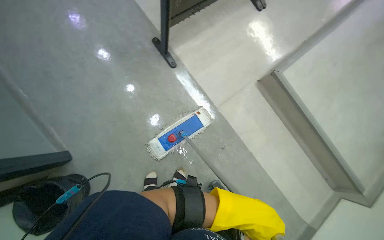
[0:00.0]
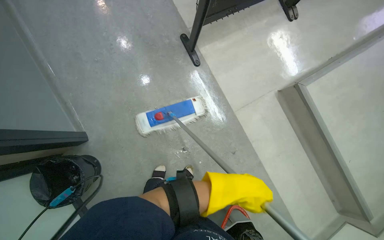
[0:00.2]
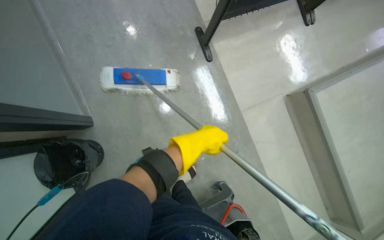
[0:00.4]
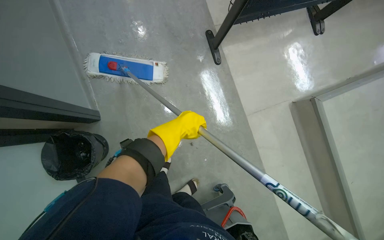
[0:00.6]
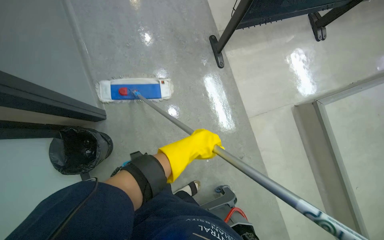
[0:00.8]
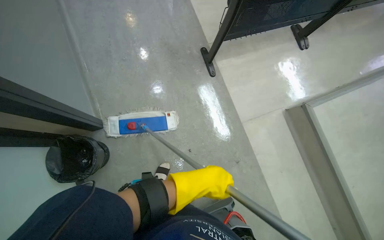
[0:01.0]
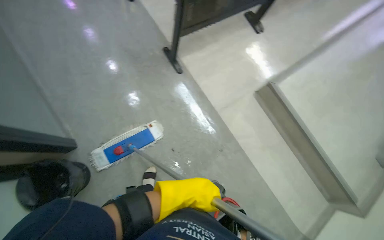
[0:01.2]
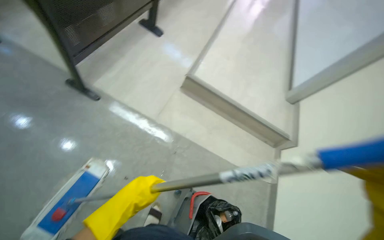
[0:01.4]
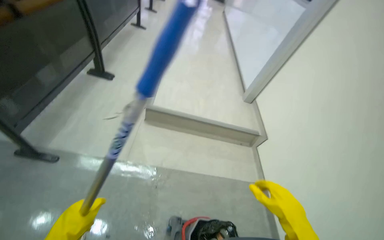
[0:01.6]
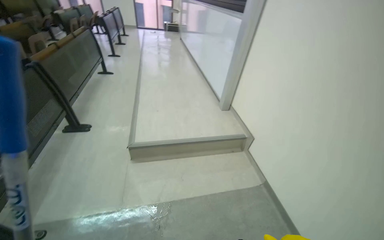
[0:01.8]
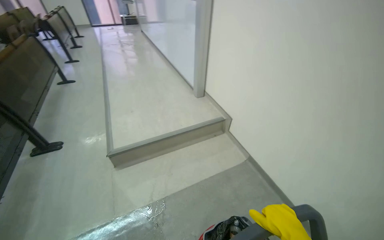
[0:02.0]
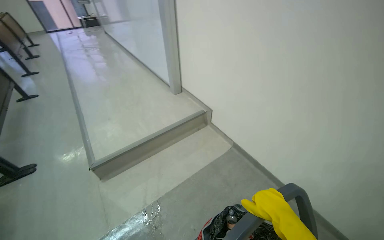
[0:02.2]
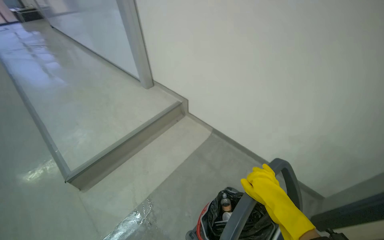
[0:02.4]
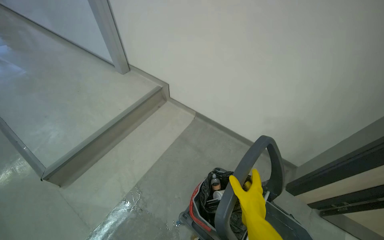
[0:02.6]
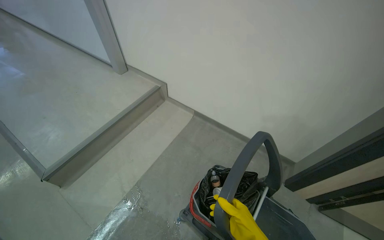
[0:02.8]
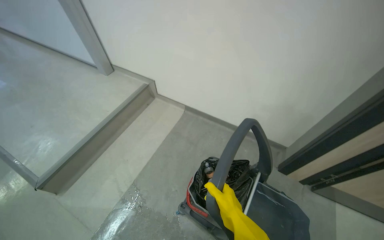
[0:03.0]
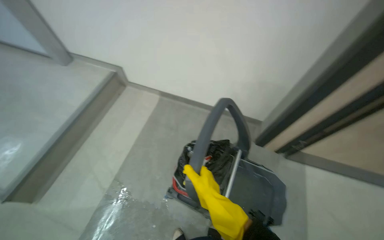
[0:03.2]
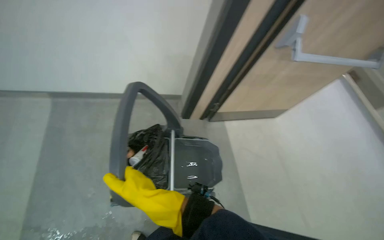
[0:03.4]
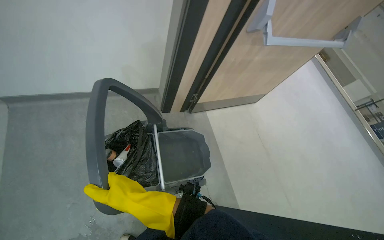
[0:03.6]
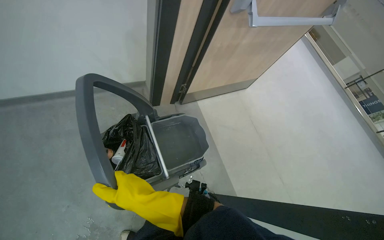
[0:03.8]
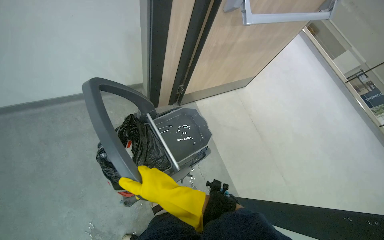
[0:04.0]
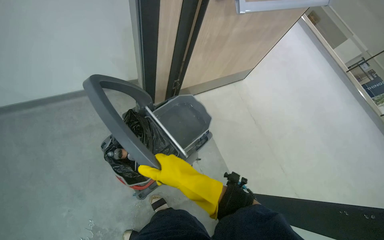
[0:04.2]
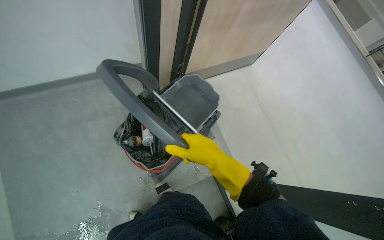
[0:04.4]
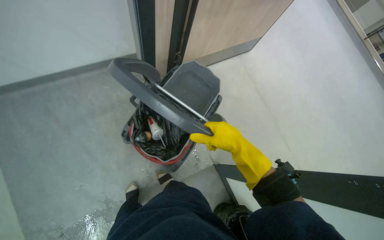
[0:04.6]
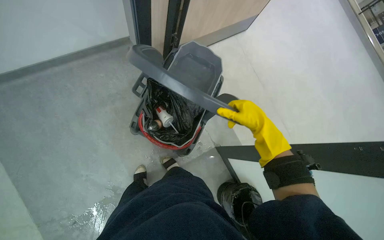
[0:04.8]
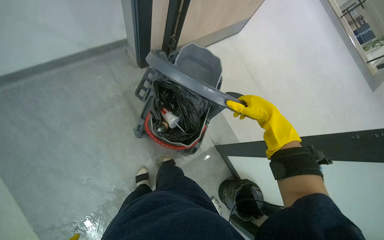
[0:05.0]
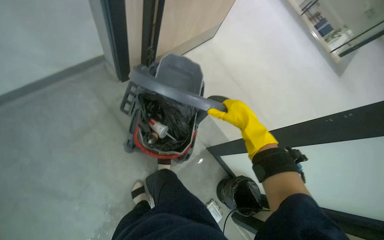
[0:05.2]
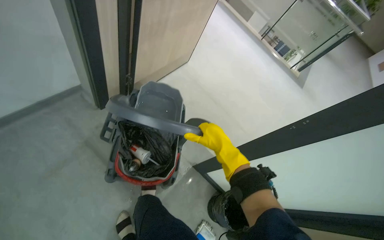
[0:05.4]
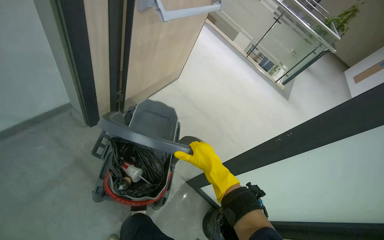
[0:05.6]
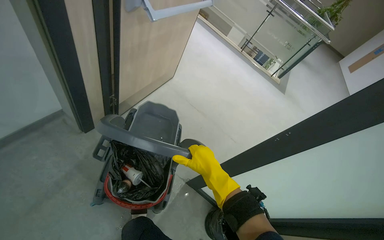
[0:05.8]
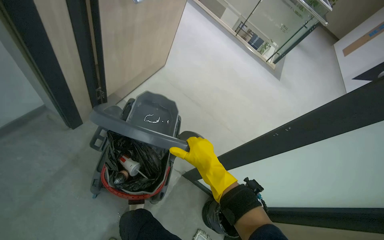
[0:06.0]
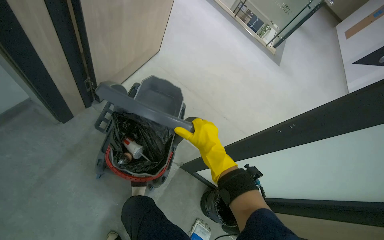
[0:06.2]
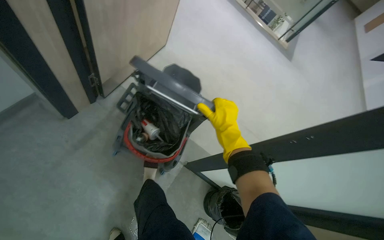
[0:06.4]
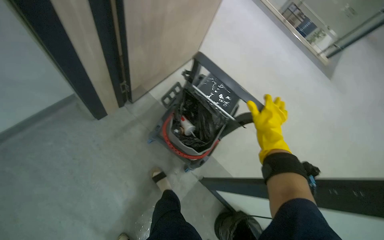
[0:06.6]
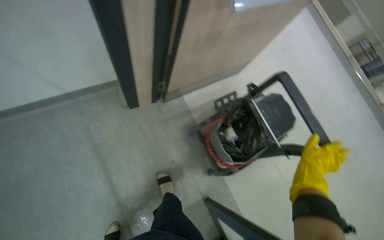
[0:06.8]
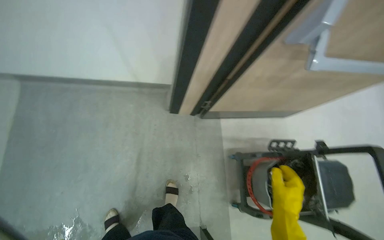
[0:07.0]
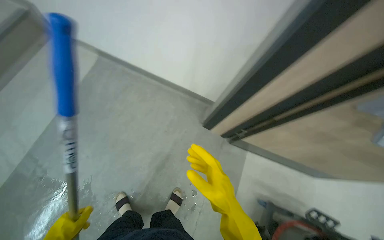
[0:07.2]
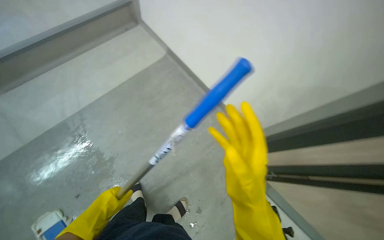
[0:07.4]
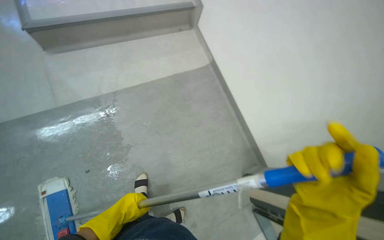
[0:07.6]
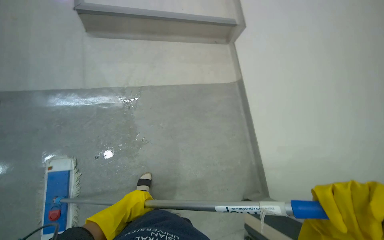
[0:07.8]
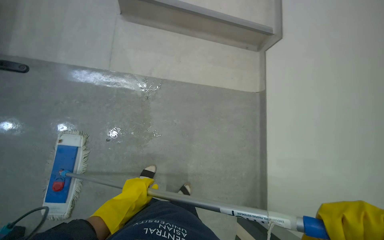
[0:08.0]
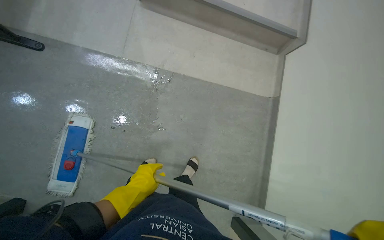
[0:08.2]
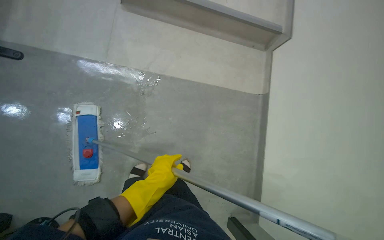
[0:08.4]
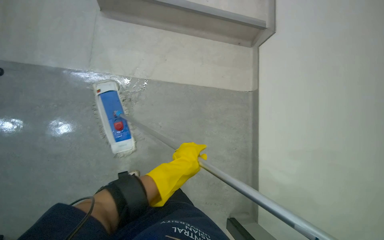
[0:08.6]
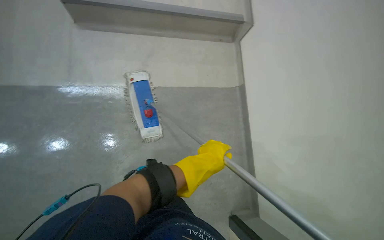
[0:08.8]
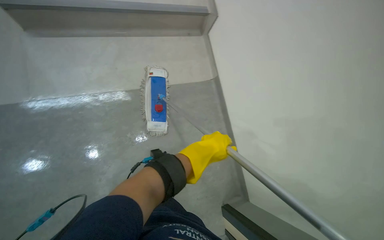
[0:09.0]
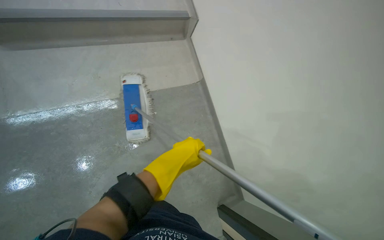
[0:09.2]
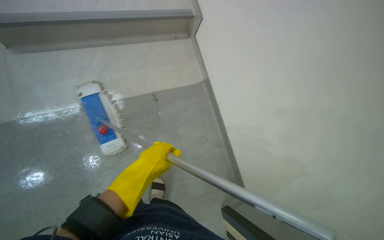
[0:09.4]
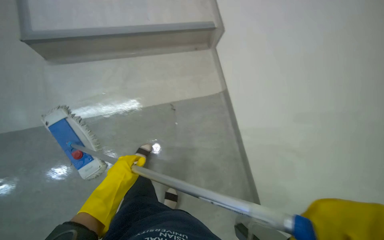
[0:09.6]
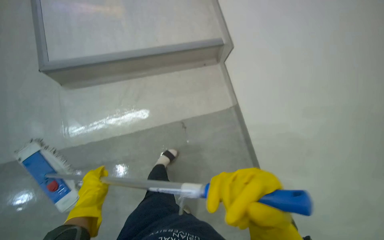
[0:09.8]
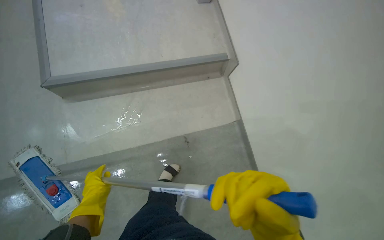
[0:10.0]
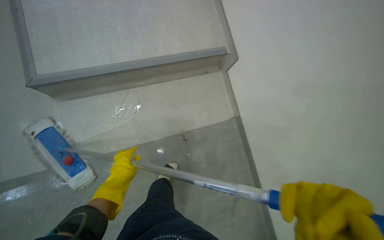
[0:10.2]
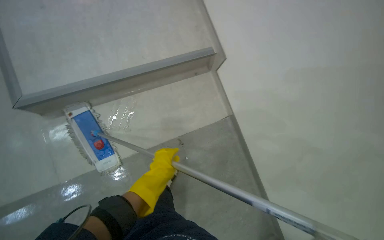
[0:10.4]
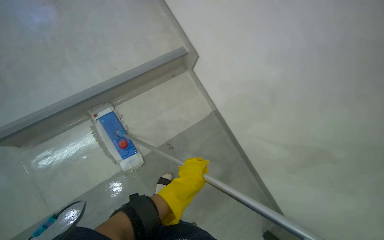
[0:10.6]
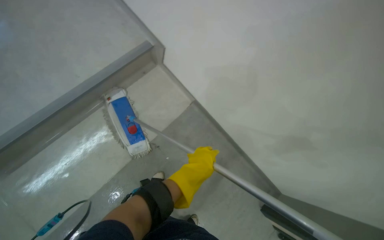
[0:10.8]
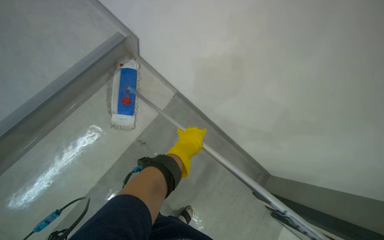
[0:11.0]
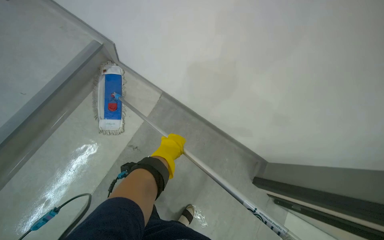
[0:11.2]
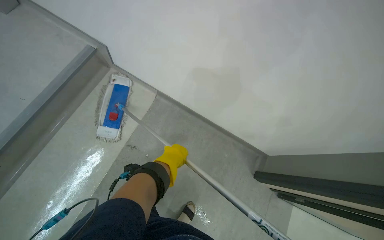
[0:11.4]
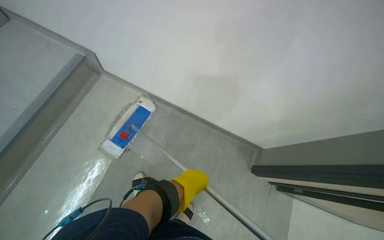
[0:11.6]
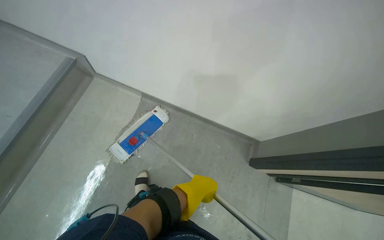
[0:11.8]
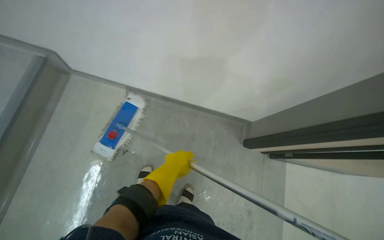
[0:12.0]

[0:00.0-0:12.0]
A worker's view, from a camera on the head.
Job: mopping floor.
The whole recording: Mopping building floor. The worker prepares the mop and mops the floor in the building hallway.
0:00.0 to 0:01.6: The head turns to the right by approximately 50 degrees. The view tilts some 20 degrees upward.
0:01.6 to 0:03.0: The head turns to the right by approximately 65 degrees.
0:03.0 to 0:04.4: The head turns to the right by some 55 degrees. The view tilts some 25 degrees downward.
0:04.4 to 0:06.0: The head rotates approximately 35 degrees to the right.
0:06.0 to 0:07.6: The camera travels some 80 cm. The wearer's head swings some 90 degrees to the left.
0:09.0 to 0:10.4: The wearer moves some 40 cm.

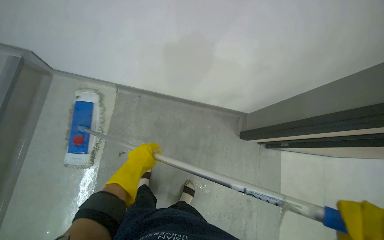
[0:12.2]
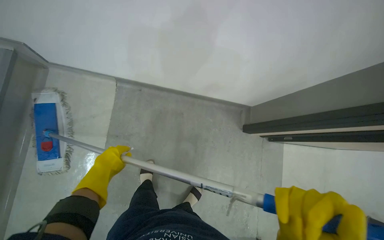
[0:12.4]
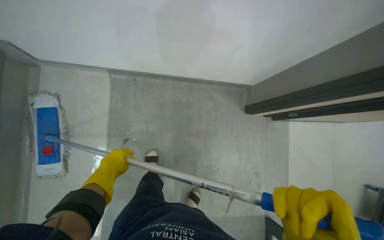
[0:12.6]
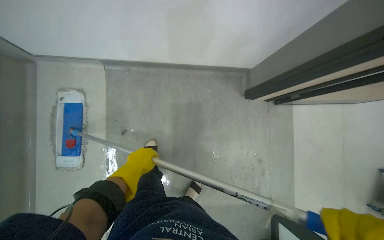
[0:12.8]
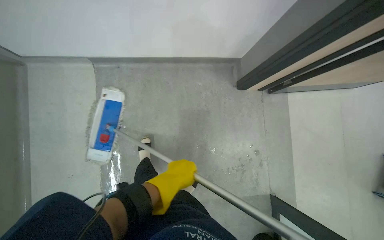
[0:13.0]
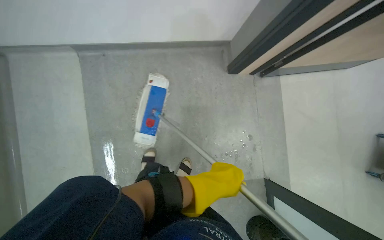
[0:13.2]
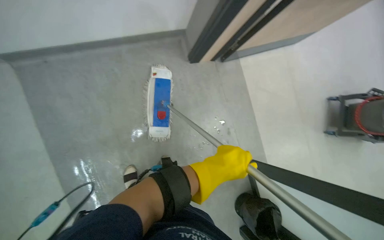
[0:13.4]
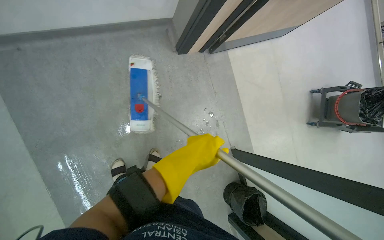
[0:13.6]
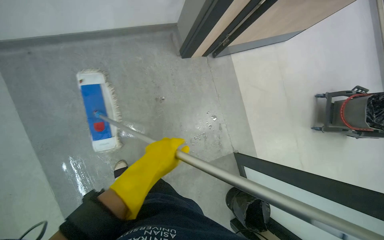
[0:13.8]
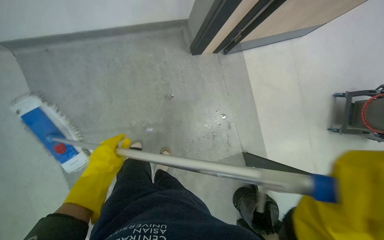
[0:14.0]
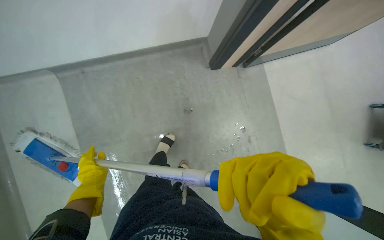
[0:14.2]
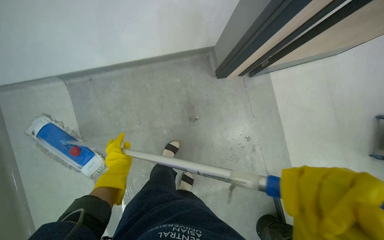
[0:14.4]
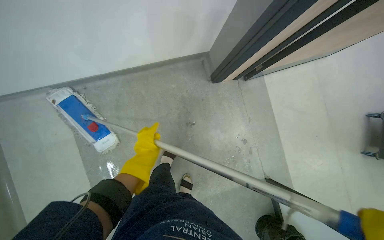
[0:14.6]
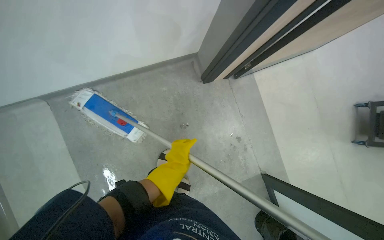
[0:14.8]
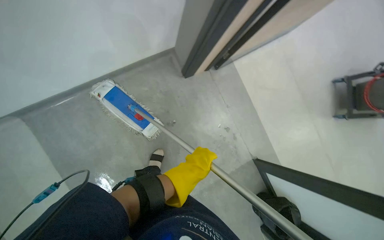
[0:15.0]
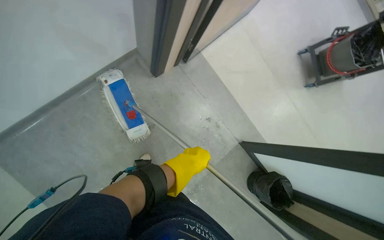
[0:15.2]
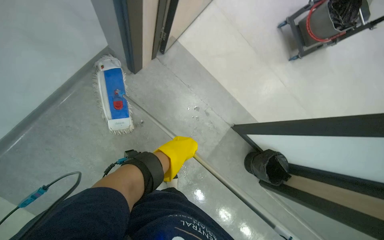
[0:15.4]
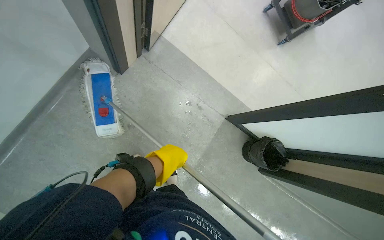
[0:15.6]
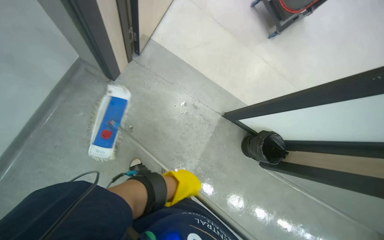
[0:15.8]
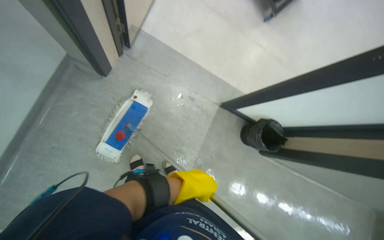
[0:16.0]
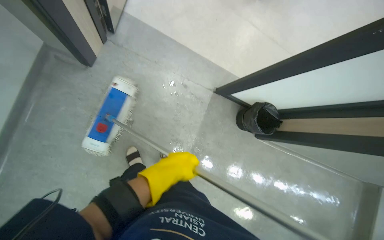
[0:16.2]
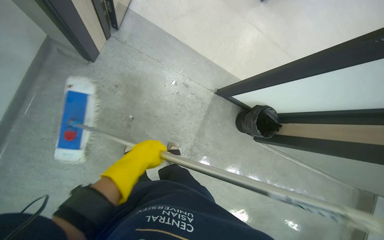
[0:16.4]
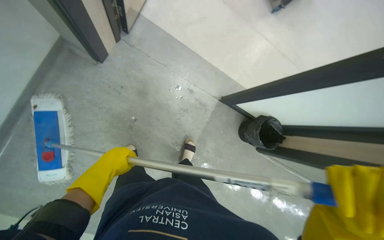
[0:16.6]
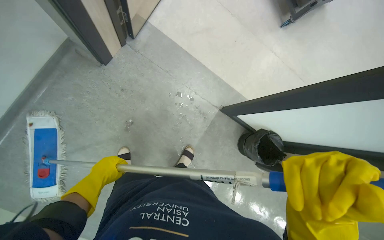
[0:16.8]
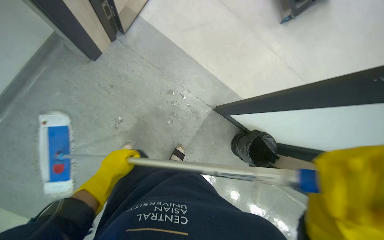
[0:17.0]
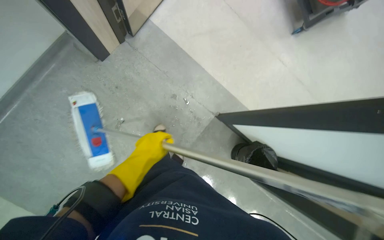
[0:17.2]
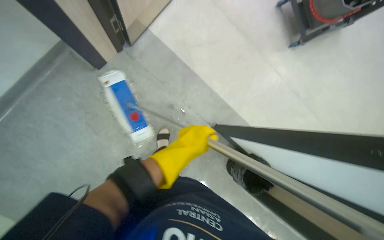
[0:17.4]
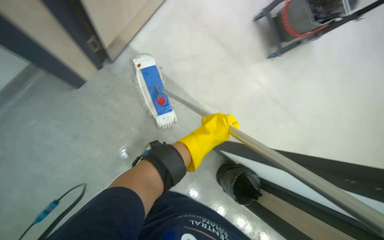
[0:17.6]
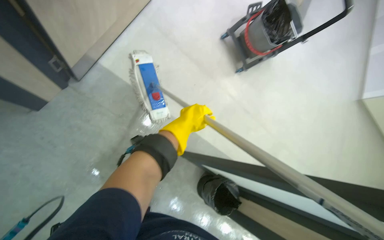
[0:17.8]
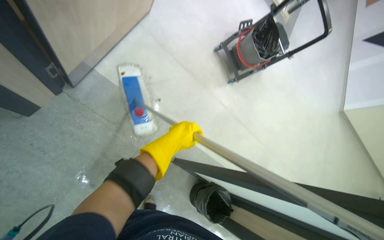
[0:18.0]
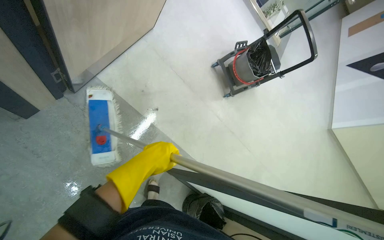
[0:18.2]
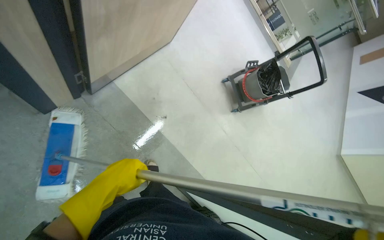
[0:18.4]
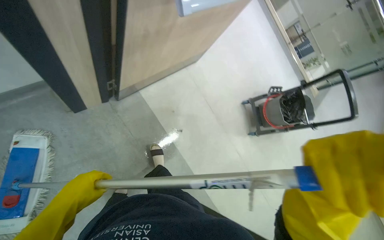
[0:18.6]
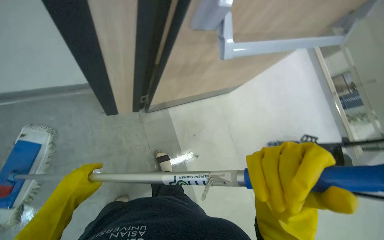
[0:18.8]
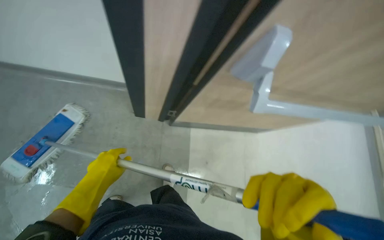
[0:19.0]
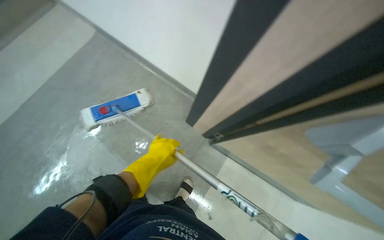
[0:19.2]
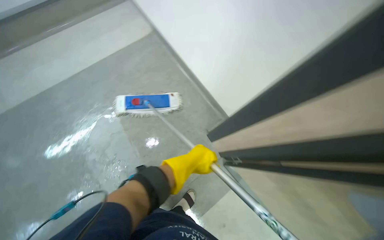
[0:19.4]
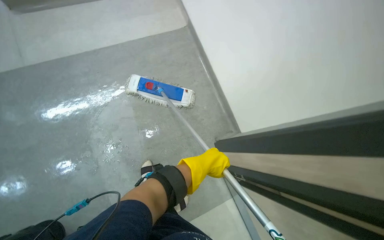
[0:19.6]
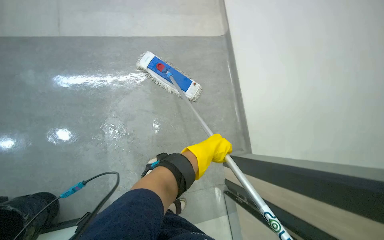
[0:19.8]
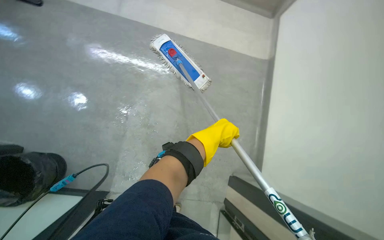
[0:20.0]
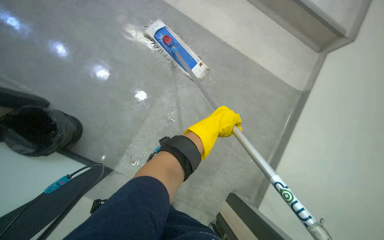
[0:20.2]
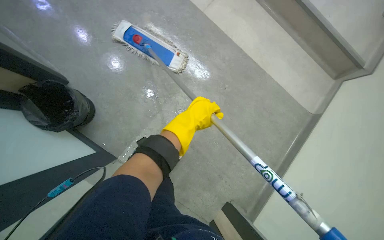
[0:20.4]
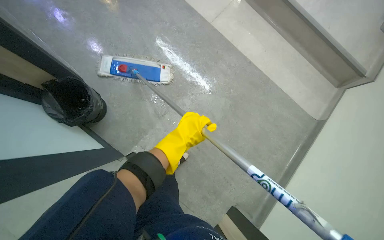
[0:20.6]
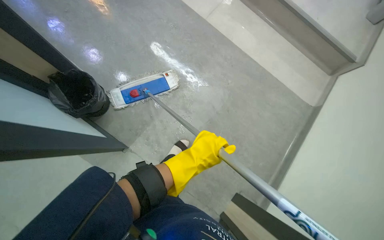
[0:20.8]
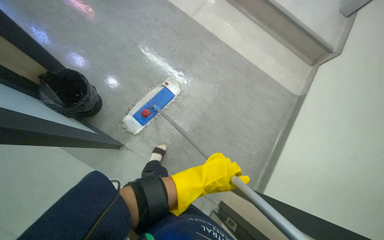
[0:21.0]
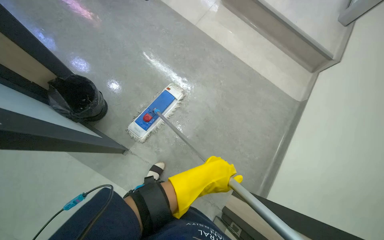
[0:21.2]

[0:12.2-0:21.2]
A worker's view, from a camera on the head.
Job: mopping floor.
The whole recording: Mopping building floor. The worker prepares the mop and mops the floor in the building hallway.
0:12.2 to 0:13.8: The camera pitches downward, by about 15 degrees. The scene rotates counterclockwise by some 25 degrees. The left hand goes left and right, roughly 30 cm each way, reversing 2 times.
0:16.6 to 0:18.2: The view tilts about 15 degrees upward. The left hand travels to the right and back again, approximately 50 cm each way.
0:18.2 to 0:19.8: The head rotates some 130 degrees to the left. The camera pitches upward, by some 35 degrees.
0:19.8 to 0:21.2: The view tips upward by approximately 15 degrees. The scene rotates clockwise by roughly 40 degrees.
